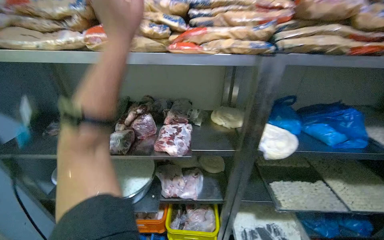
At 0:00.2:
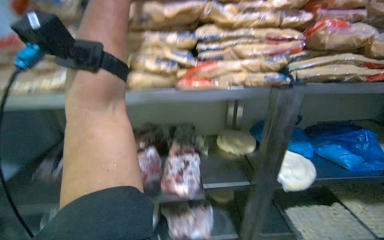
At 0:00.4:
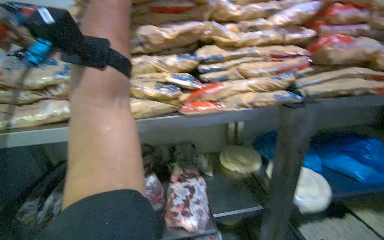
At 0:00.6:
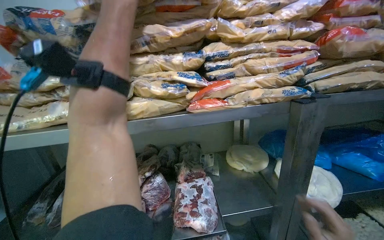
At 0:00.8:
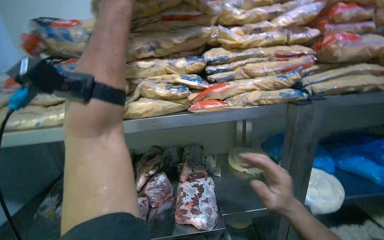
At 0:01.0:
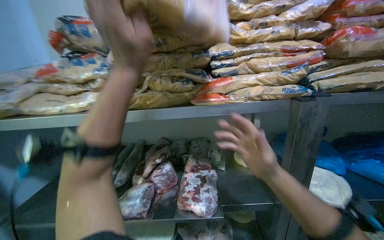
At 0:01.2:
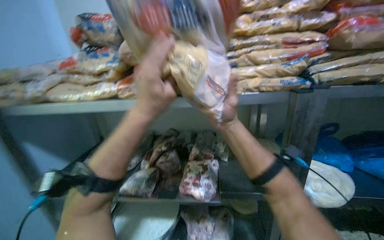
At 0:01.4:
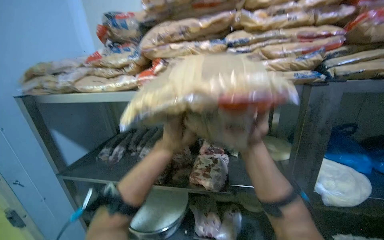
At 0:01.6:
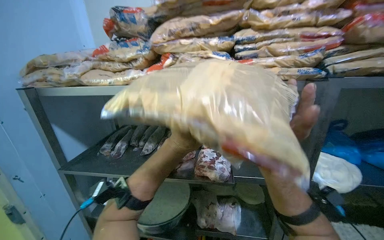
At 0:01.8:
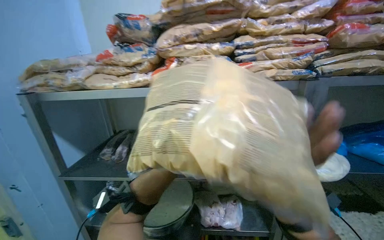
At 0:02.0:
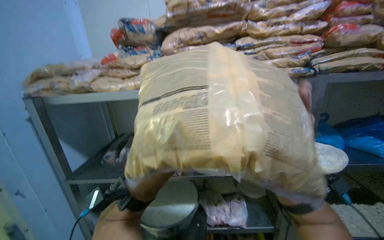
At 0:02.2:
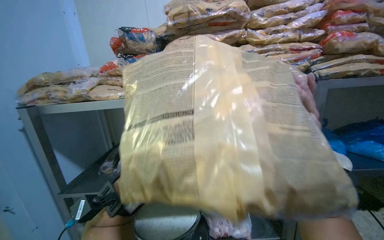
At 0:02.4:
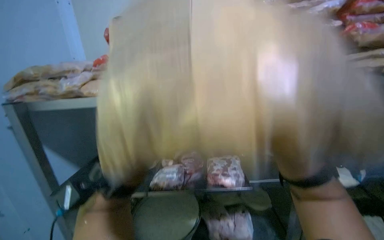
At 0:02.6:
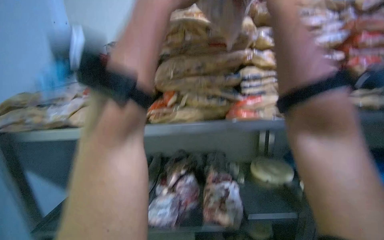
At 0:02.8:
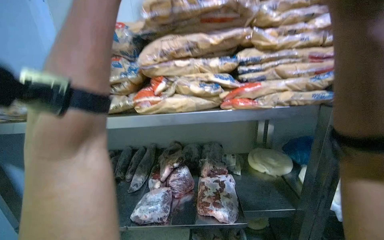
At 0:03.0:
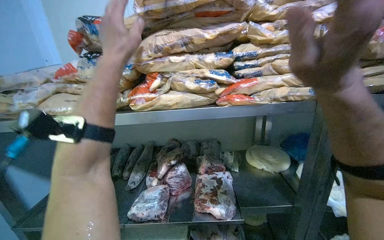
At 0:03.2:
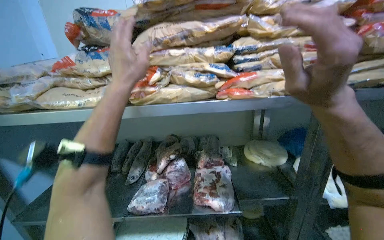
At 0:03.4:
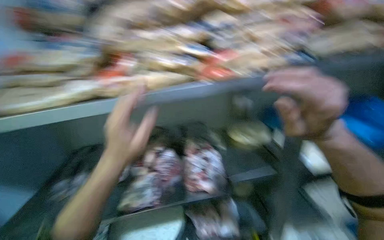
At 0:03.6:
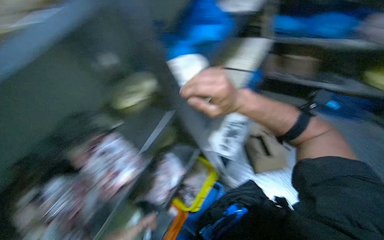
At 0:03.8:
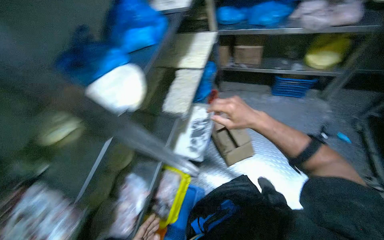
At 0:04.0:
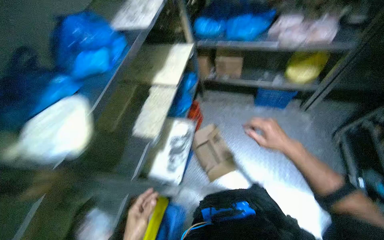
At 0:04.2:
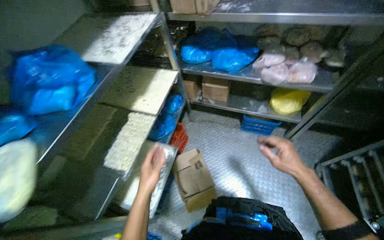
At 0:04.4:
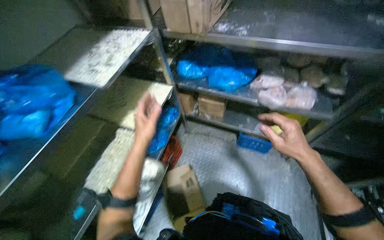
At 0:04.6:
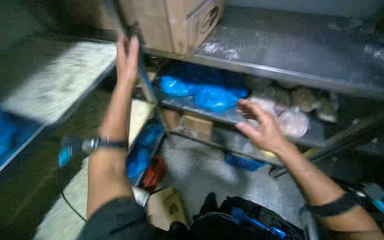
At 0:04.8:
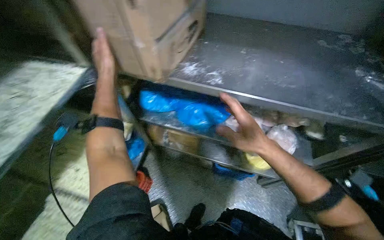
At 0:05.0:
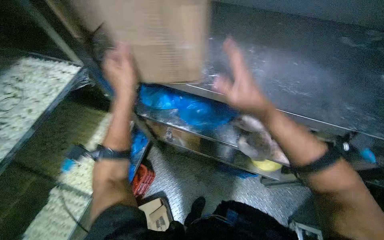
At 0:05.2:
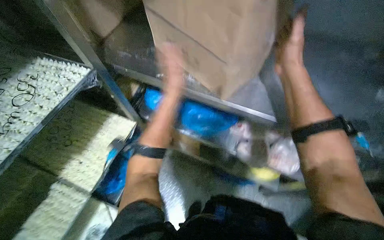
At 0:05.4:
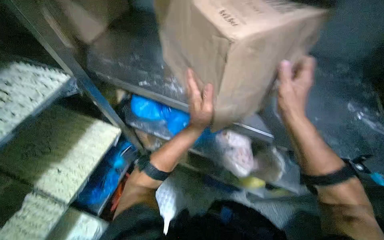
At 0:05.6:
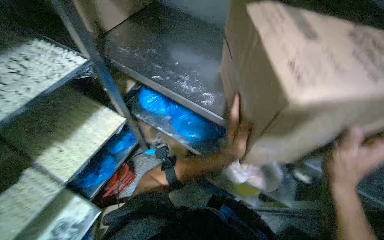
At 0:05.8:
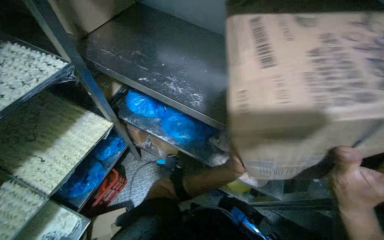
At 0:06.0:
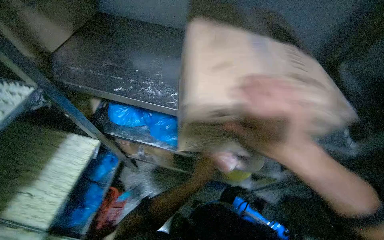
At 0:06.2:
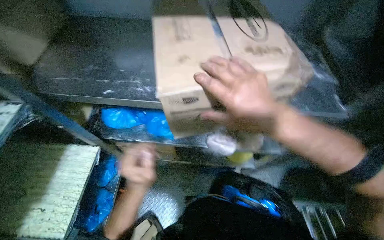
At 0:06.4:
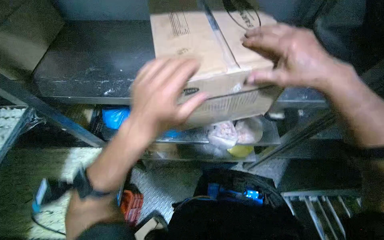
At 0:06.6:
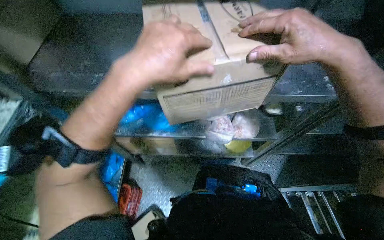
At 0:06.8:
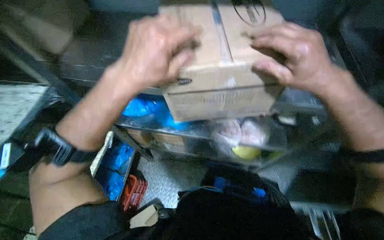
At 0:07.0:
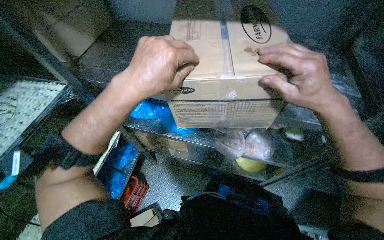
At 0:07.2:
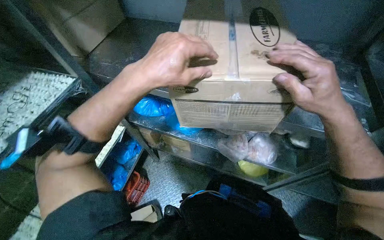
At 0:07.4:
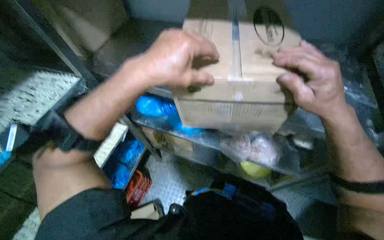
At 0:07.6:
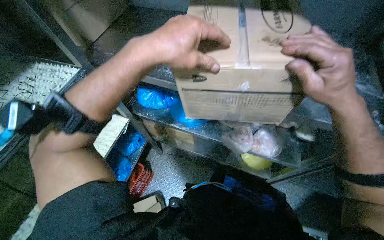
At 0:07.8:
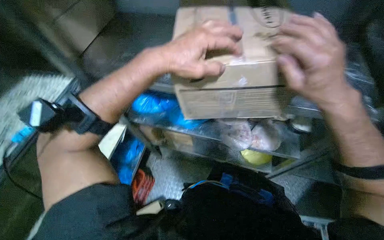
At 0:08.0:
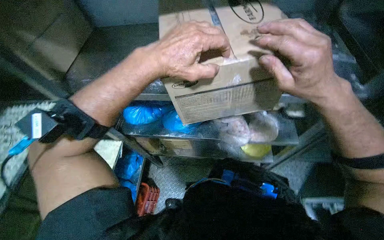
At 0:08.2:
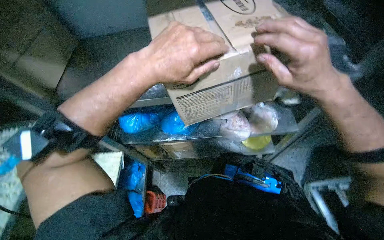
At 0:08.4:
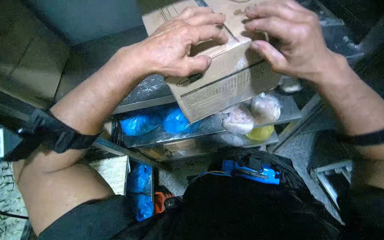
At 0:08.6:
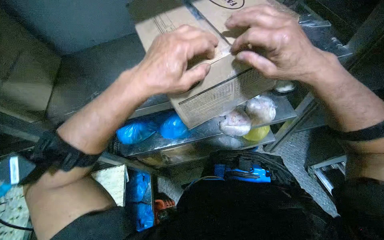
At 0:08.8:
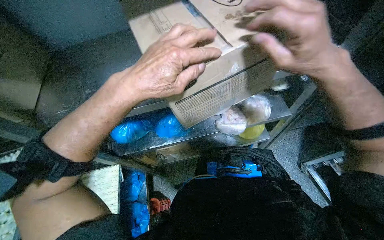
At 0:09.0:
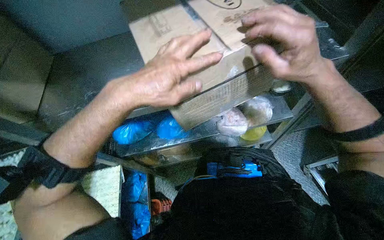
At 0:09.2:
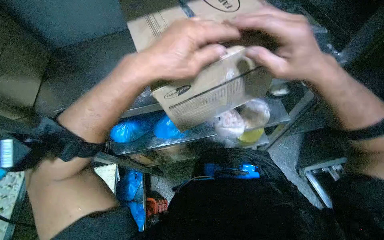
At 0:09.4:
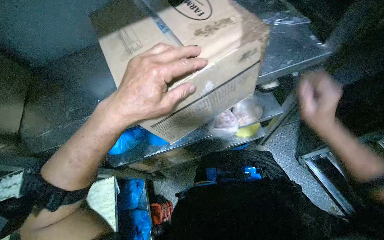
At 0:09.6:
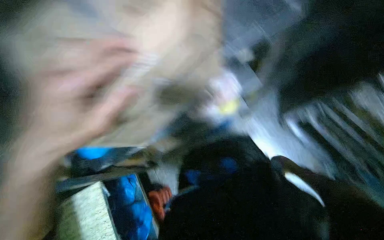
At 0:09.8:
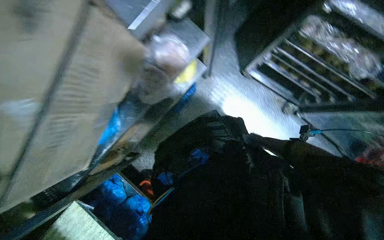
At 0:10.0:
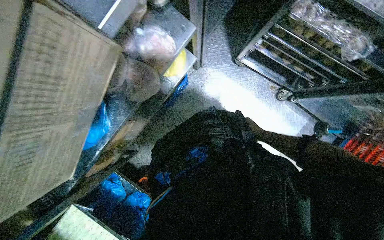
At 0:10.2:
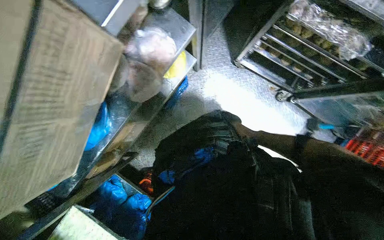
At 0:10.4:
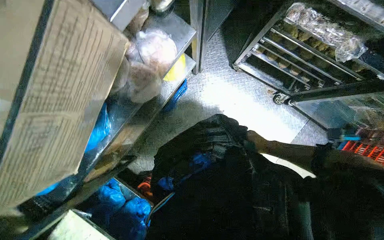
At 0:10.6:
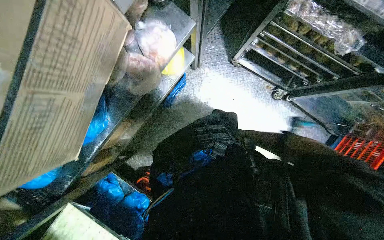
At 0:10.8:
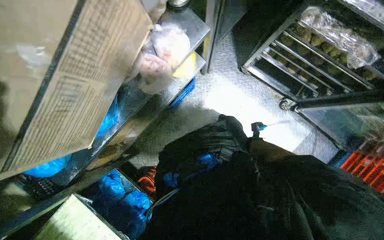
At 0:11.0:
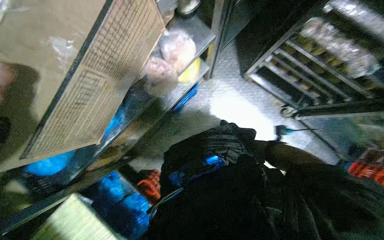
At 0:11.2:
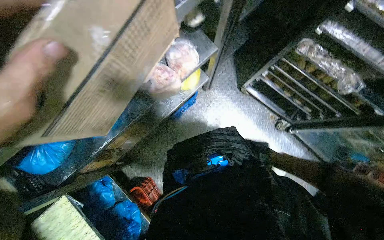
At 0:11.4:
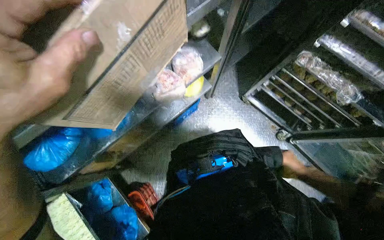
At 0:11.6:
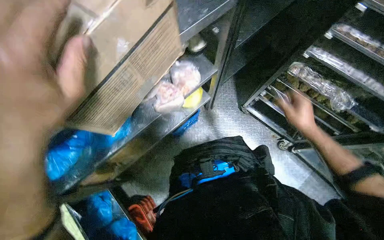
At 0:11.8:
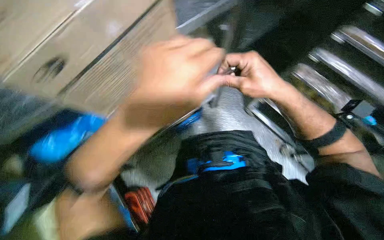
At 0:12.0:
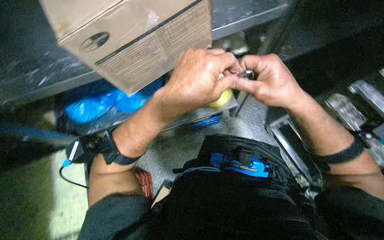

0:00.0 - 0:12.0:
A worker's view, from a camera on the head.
Job: preparing food.
The whole recording: Stocking frozen food onto shelves. The worker unloads bags of frozen food from cardboard boxes and places them onto metal shelves.
0:00.0 - 0:01.6: The left hand moves down the picture and farther from the camera, roughly 25 cm.
0:03.0 - 0:04.4: The head travels about 70 cm. The wearer's head swings approximately 30 degrees to the right.
0:04.4 - 0:06.0: The camera travels approximately 40 cm.
0:06.0 - 0:07.6: The right hand moves to the right, about 10 cm, while the left hand moves nearer to the camera and up the picture, some 35 cm.
0:07.6 - 0:09.0: Everything in view rotates approximately 30 degrees counterclockwise.
0:09.0 - 0:10.4: The head rotates roughly 40 degrees to the right. The camera pitches downward, by about 25 degrees.
0:10.4 - 0:12.0: The view tilts approximately 15 degrees upward. The scene turns about 25 degrees clockwise in the picture.

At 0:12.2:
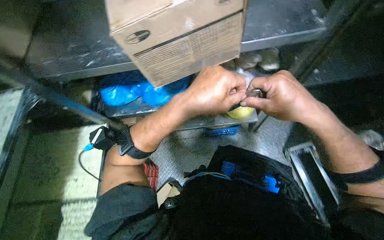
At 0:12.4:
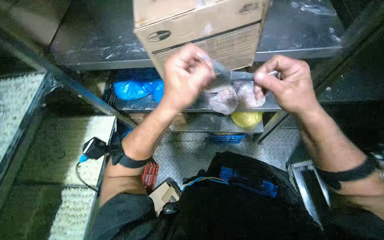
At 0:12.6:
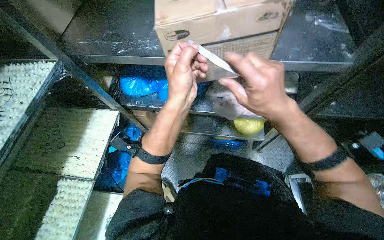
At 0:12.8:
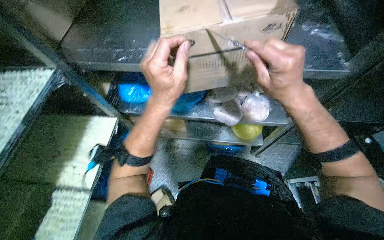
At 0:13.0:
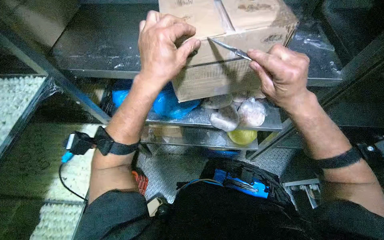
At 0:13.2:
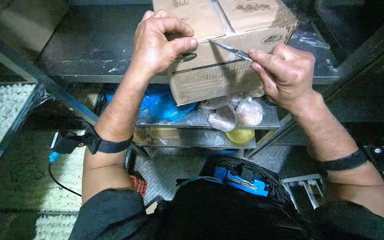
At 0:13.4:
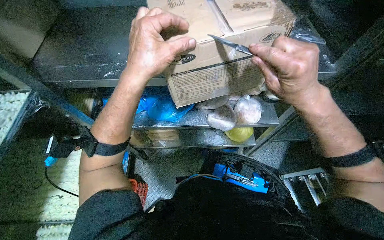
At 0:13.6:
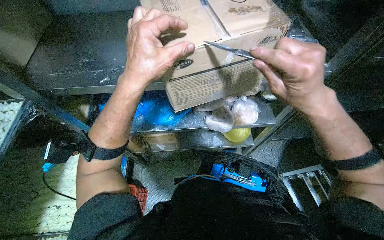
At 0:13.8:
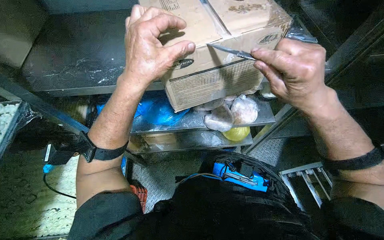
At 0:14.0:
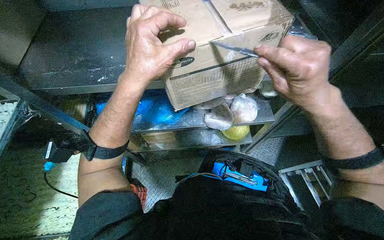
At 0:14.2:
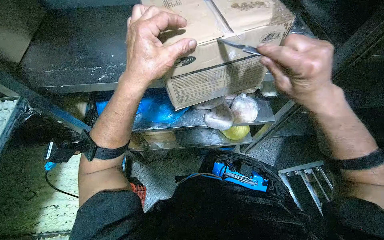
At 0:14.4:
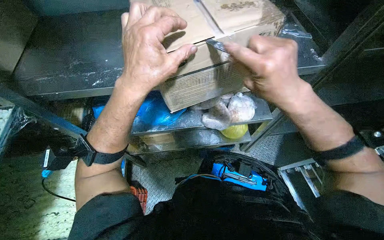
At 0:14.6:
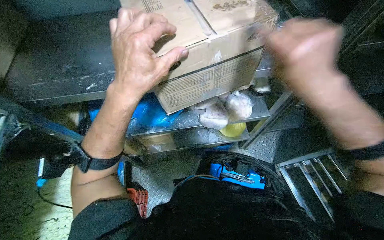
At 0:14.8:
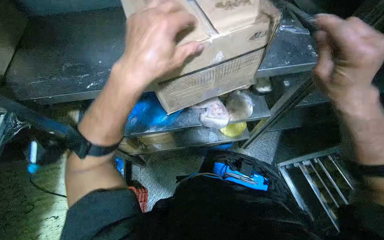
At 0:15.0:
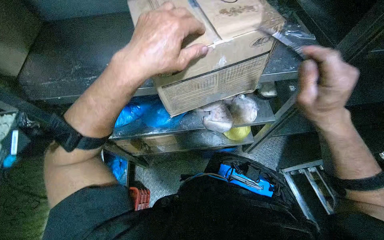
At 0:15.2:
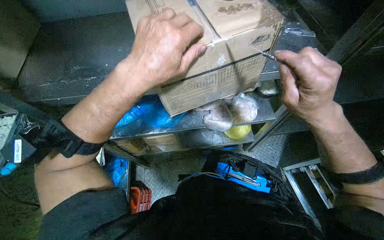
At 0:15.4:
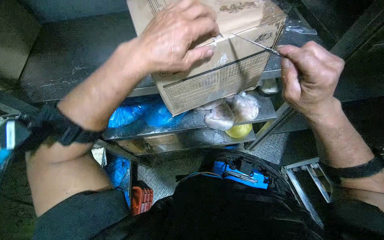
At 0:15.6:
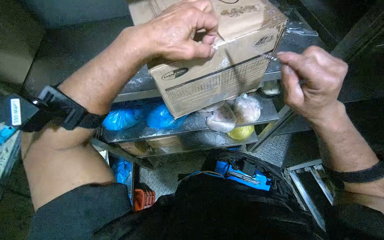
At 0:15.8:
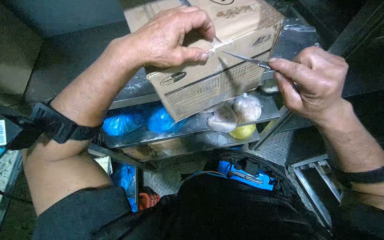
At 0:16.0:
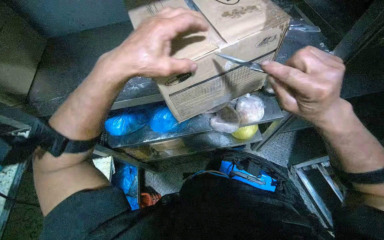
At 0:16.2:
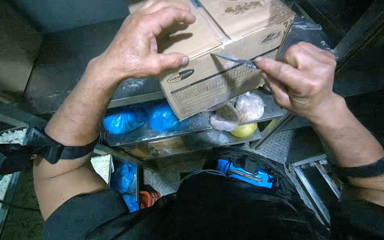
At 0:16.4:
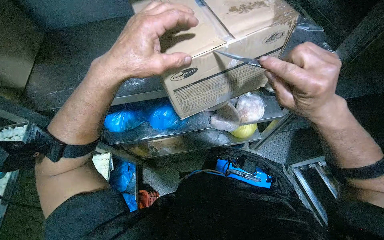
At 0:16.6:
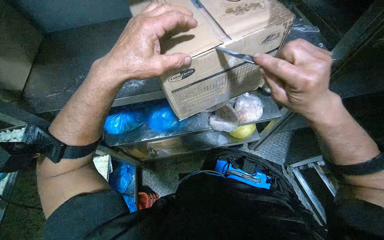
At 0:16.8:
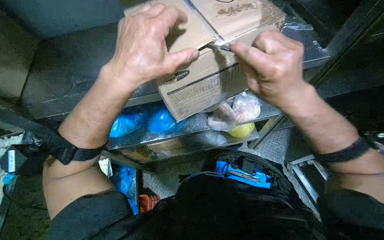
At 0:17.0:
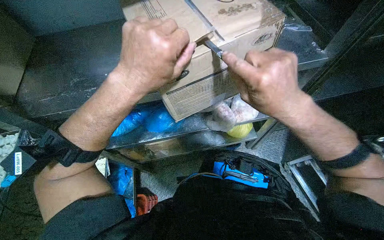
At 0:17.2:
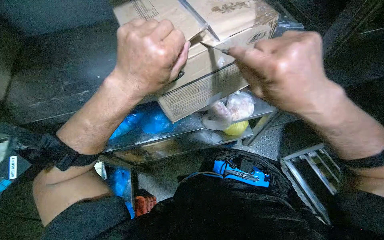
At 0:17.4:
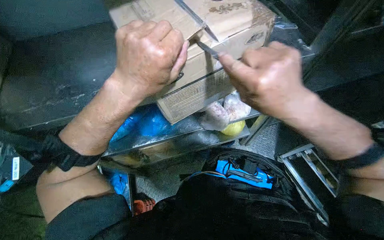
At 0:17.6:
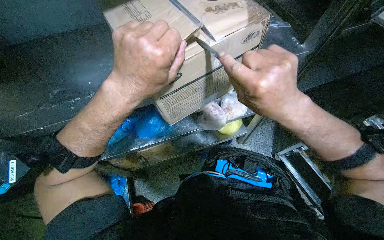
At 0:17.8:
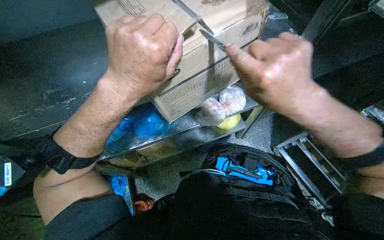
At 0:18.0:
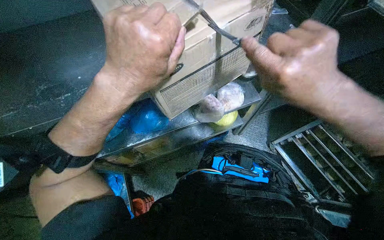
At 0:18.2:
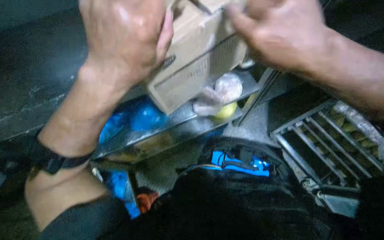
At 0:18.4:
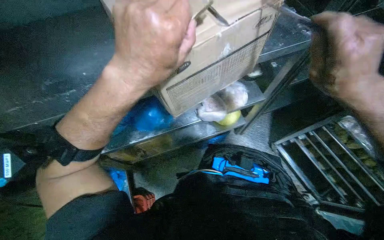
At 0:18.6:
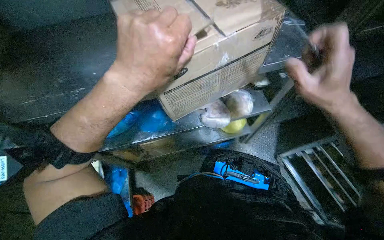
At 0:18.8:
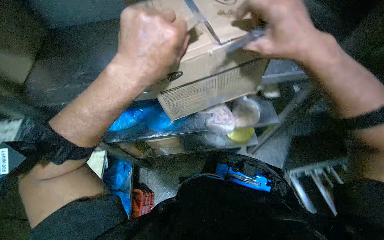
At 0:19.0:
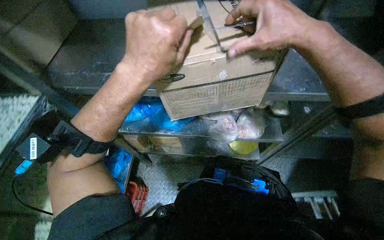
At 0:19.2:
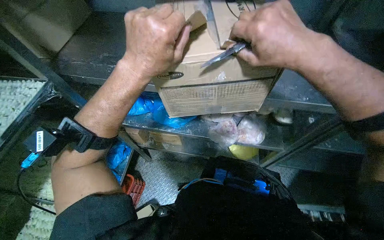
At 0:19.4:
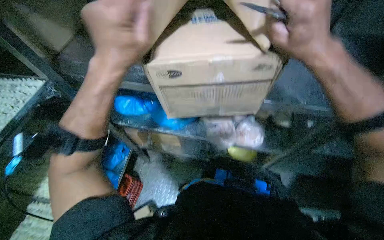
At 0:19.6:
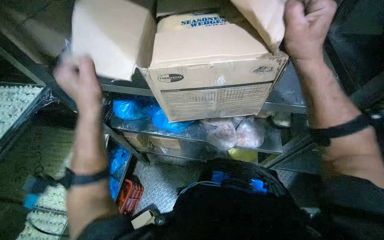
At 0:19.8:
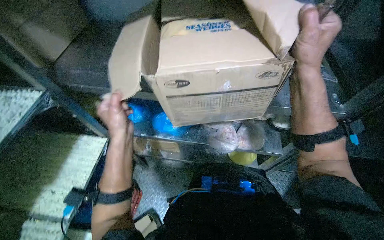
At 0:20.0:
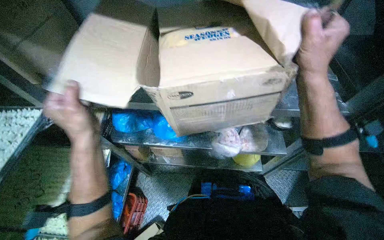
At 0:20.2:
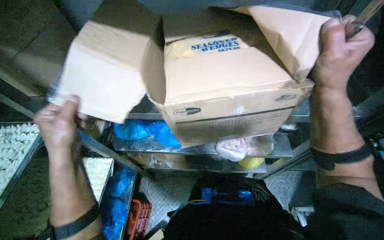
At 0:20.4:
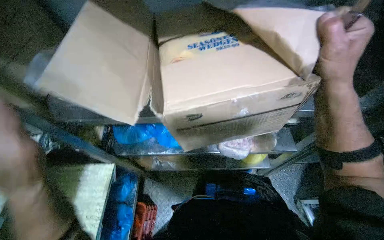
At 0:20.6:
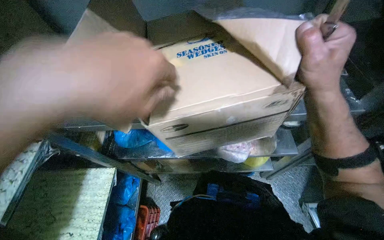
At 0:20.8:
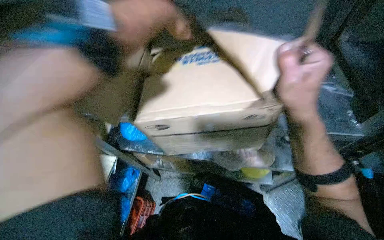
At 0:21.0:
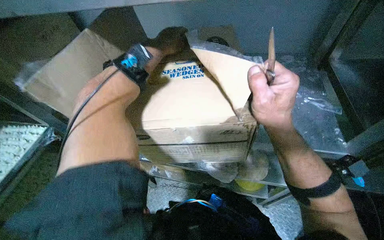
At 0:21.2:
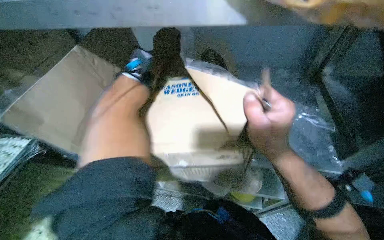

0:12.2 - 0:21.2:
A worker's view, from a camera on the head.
Job: preparing food.
The whole recording: Stocking frozen food onto shelves. The worker unloads bags of frozen food from cardboard boxes and places them onto metal shelves.
0:12.2 - 0:13.8: The left hand shifts some 15 cm to the left.
0:13.8 - 0:16.6: The hands work in one place, with small movements.
0:18.2 - 0:19.8: The wearer looks some 35 degrees further to the left.
